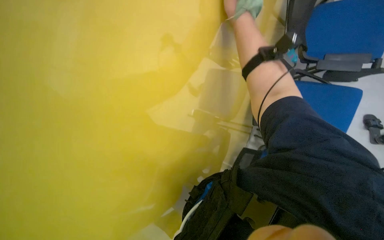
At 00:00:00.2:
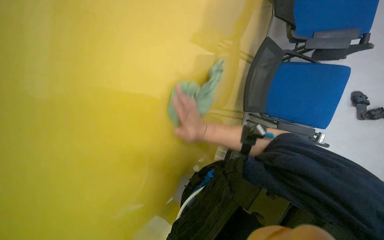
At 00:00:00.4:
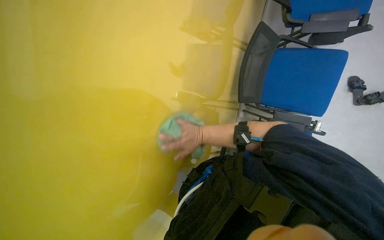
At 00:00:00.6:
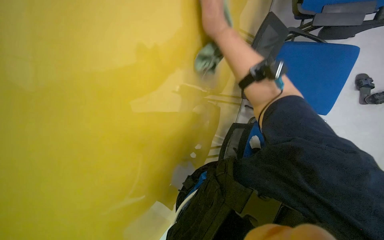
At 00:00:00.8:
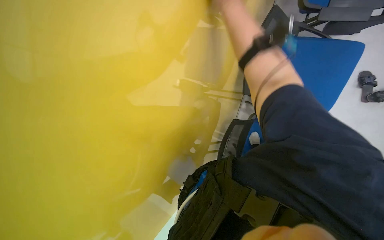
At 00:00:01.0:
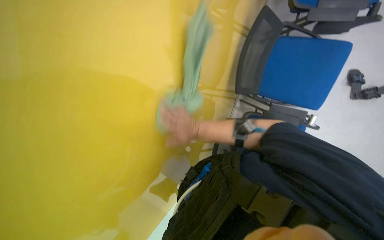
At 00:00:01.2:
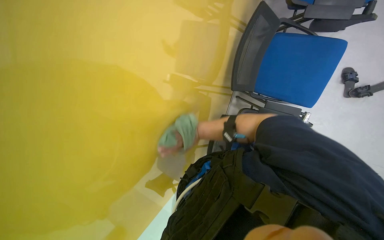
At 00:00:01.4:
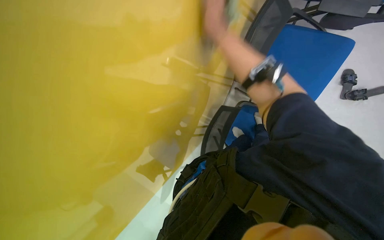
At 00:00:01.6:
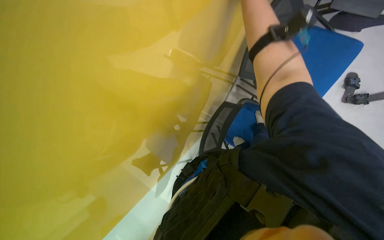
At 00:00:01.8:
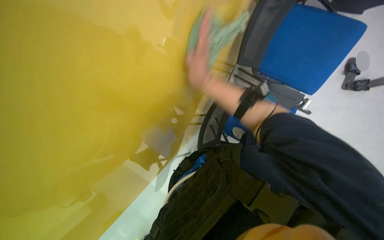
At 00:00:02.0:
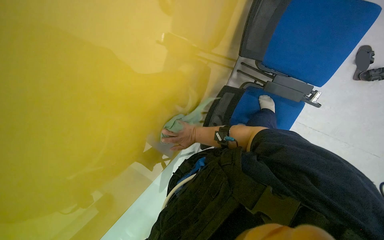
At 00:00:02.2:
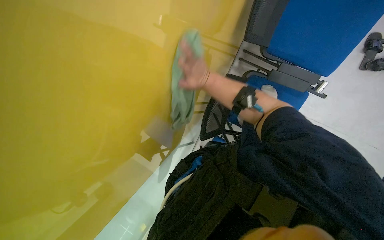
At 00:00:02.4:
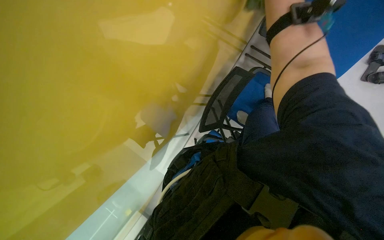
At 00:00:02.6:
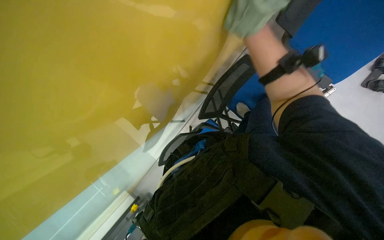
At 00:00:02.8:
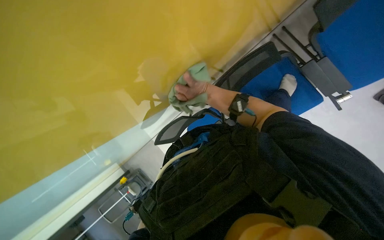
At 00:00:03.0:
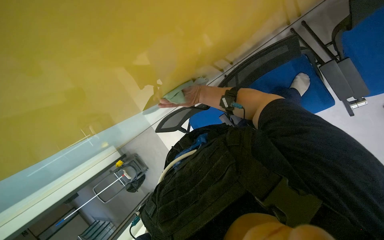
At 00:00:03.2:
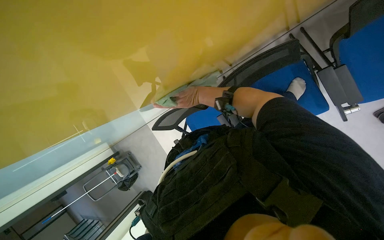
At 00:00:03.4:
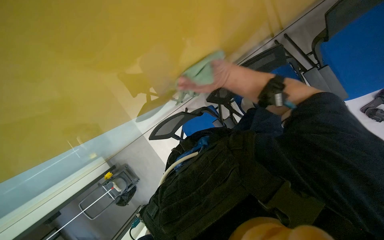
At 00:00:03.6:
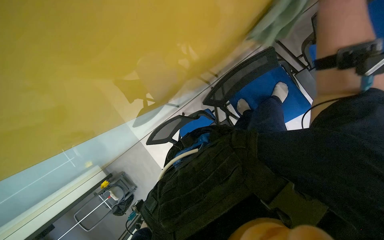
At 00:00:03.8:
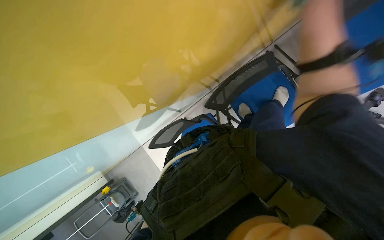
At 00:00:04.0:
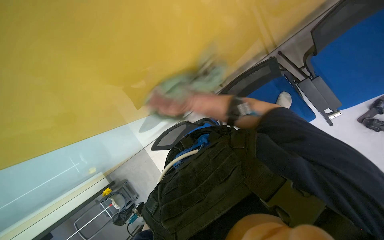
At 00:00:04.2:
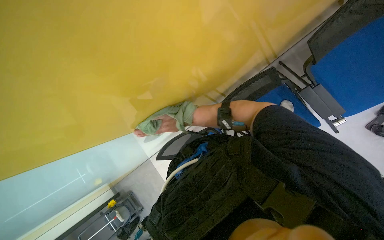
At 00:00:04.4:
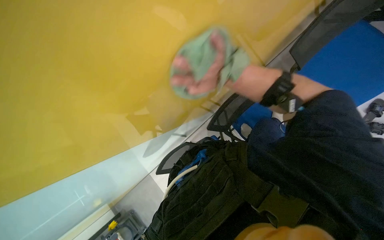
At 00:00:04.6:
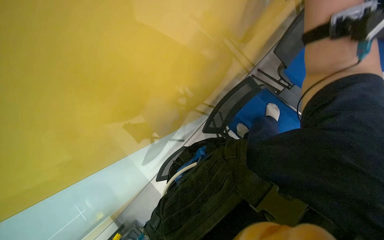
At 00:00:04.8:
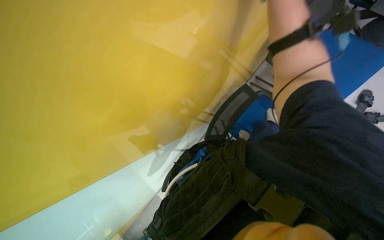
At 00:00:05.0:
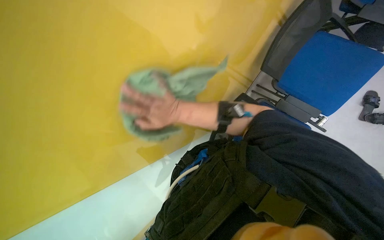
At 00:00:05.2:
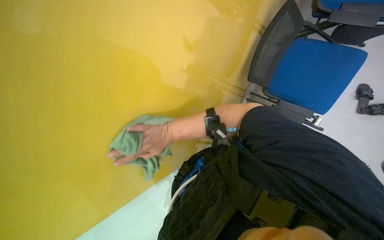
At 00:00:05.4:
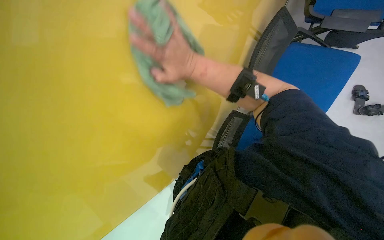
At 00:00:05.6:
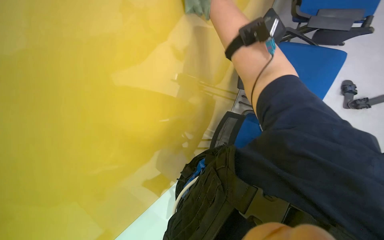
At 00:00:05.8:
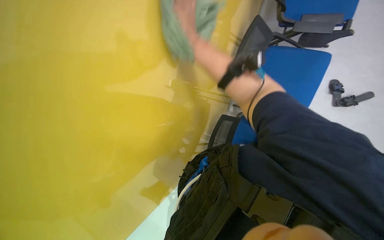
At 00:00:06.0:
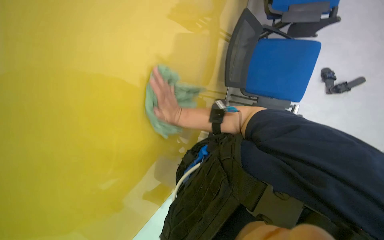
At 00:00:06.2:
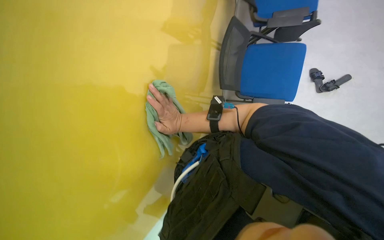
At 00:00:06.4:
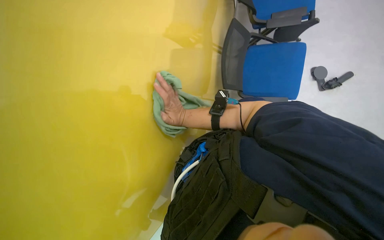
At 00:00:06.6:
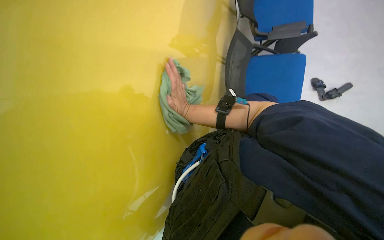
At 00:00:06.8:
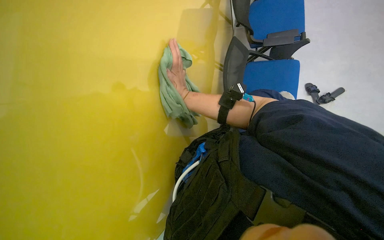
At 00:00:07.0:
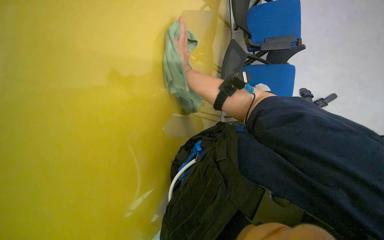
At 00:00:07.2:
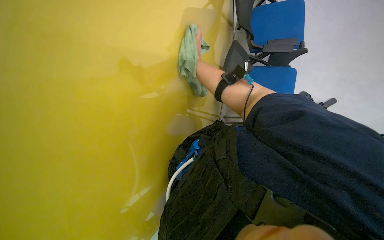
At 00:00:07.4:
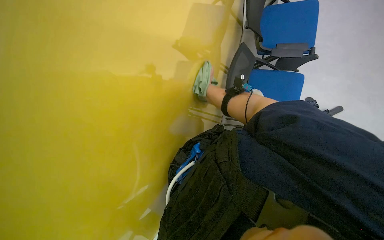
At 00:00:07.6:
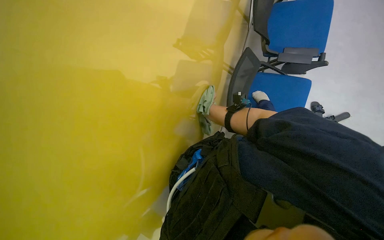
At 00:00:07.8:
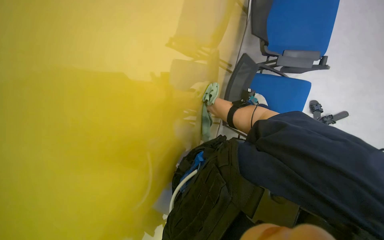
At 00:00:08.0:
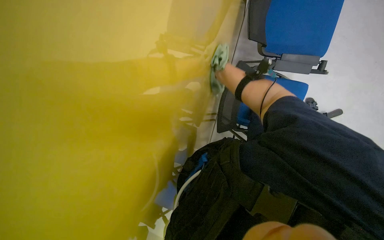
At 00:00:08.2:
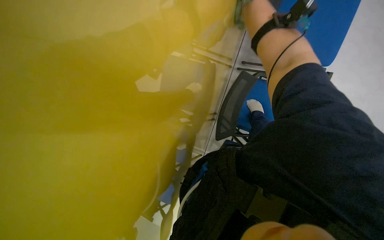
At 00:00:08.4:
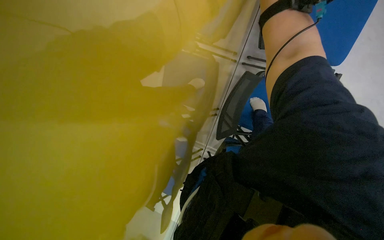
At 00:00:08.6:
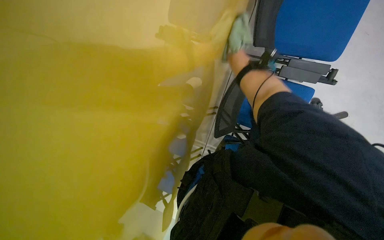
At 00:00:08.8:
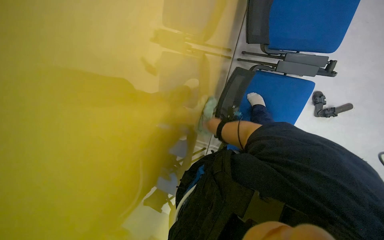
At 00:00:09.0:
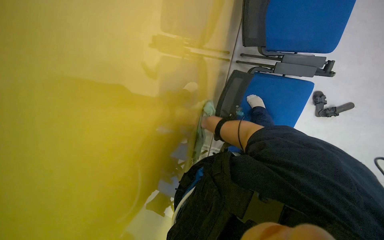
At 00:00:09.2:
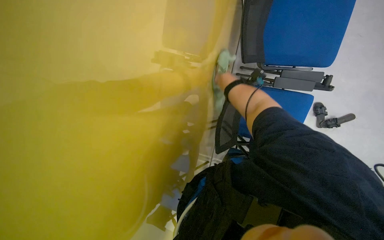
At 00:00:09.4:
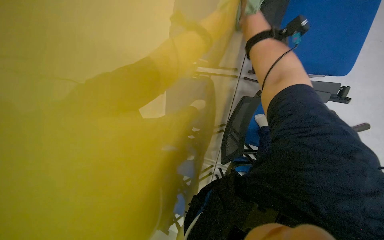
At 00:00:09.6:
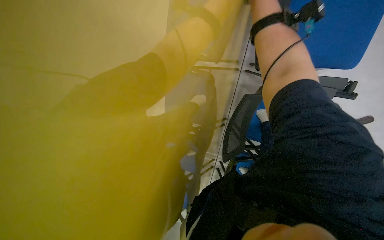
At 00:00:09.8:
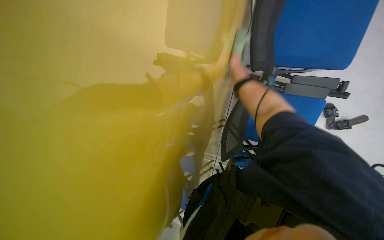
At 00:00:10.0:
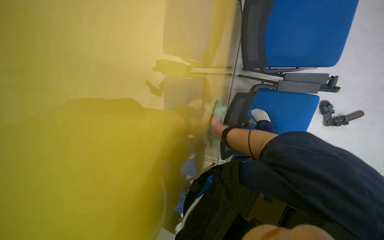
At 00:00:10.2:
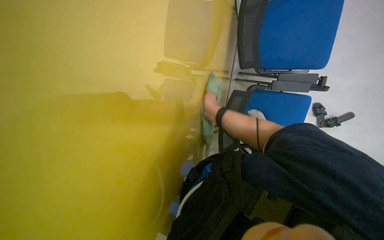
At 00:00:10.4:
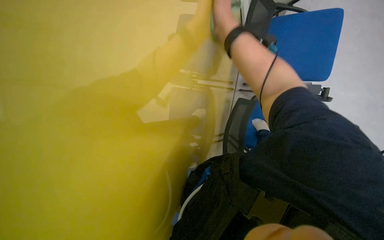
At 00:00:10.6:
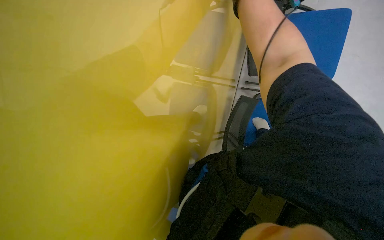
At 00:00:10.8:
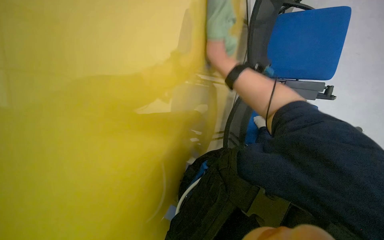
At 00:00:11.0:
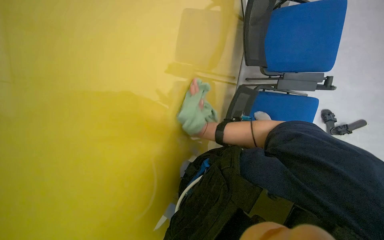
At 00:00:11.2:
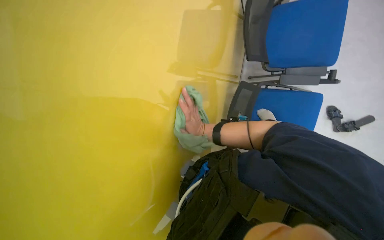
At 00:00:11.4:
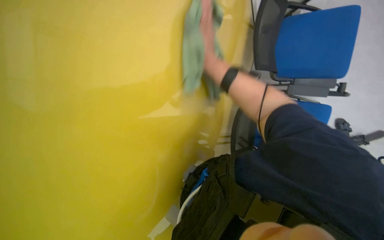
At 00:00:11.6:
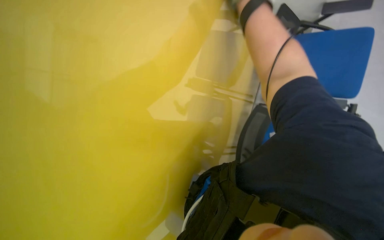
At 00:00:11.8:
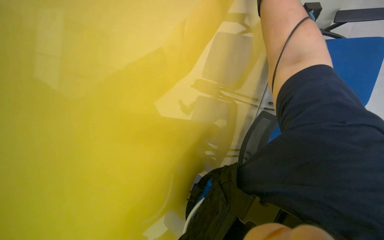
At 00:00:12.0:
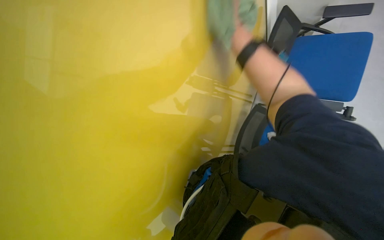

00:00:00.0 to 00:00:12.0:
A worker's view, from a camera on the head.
Job: wiping surfaces.
The whole recording: Wiping walls with cloth. The worker wipes the walls with a green cloth.
00:00:00.0 to 00:00:01.6: The view tips downward by some 20 degrees.
00:00:01.6 to 00:00:03.0: The view tips downward by about 25 degrees.
00:00:03.0 to 00:00:04.4: The camera pitches upward, by roughly 20 degrees. The right hand heads nearer to the camera, up the picture and to the right, covering approximately 35 cm.
00:00:04.4 to 00:00:06.0: The view tips upward by some 20 degrees. The scene turns some 30 degrees counterclockwise in the picture.
00:00:06.0 to 00:00:07.6: The view tips upward by roughly 15 degrees.

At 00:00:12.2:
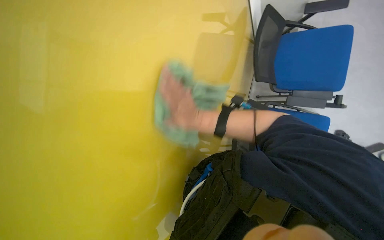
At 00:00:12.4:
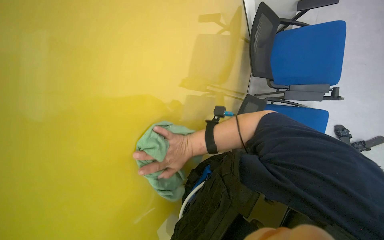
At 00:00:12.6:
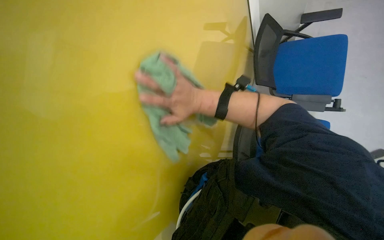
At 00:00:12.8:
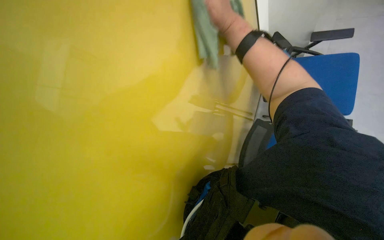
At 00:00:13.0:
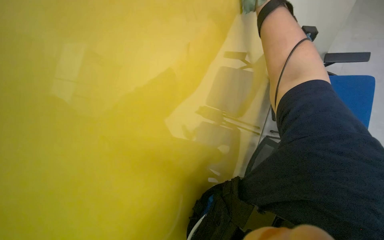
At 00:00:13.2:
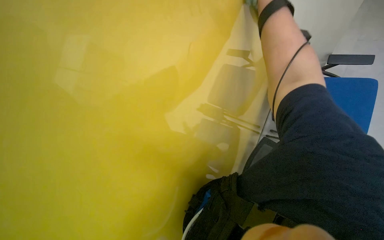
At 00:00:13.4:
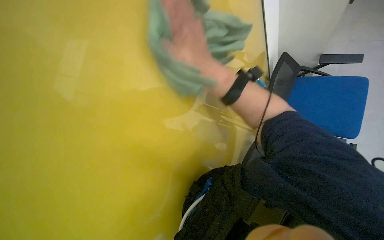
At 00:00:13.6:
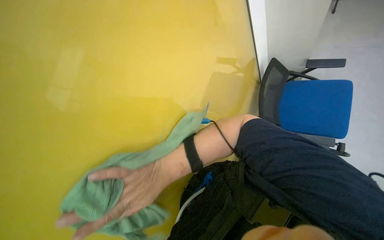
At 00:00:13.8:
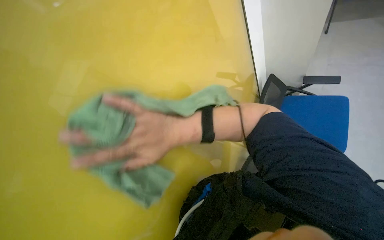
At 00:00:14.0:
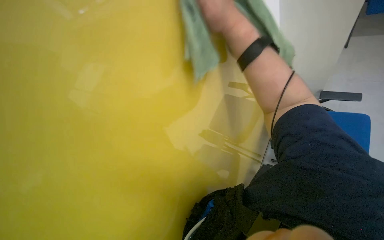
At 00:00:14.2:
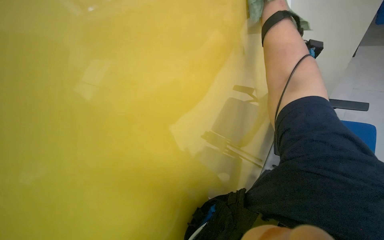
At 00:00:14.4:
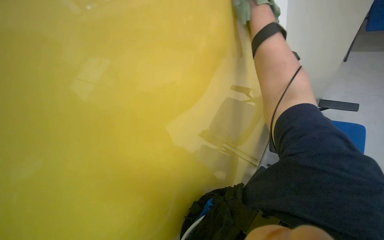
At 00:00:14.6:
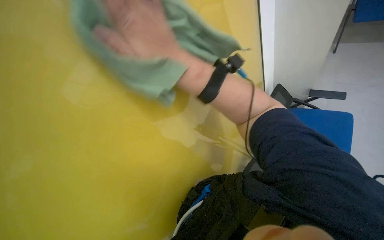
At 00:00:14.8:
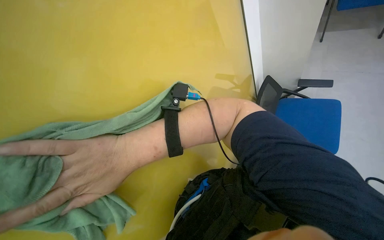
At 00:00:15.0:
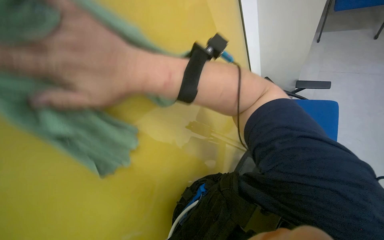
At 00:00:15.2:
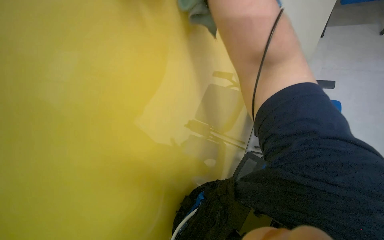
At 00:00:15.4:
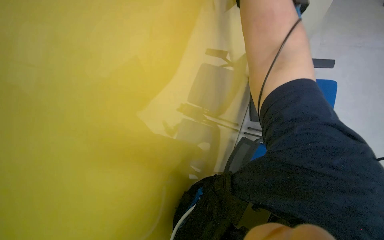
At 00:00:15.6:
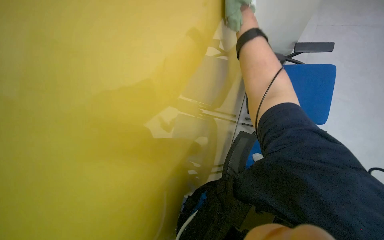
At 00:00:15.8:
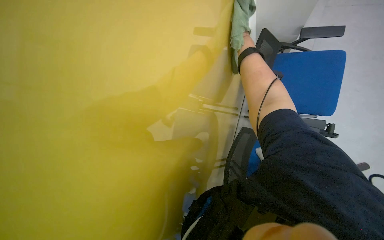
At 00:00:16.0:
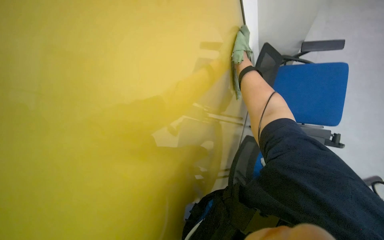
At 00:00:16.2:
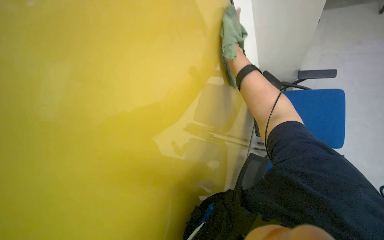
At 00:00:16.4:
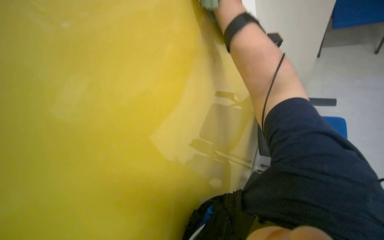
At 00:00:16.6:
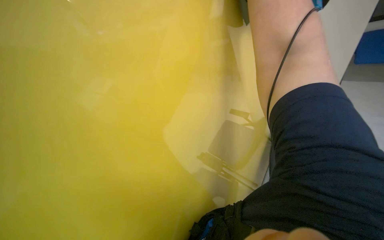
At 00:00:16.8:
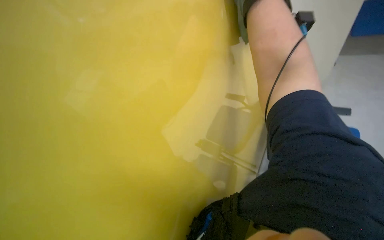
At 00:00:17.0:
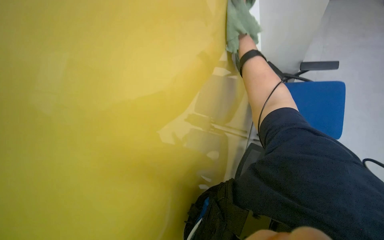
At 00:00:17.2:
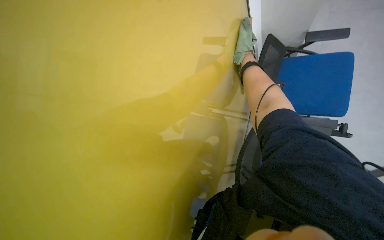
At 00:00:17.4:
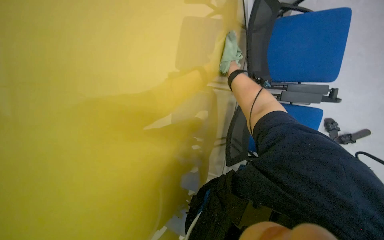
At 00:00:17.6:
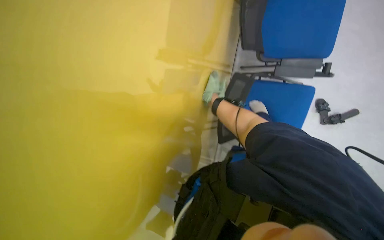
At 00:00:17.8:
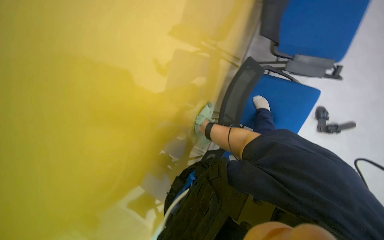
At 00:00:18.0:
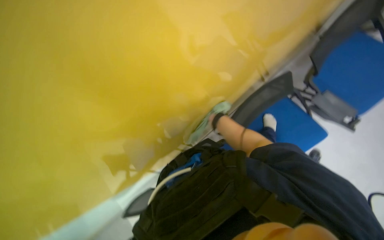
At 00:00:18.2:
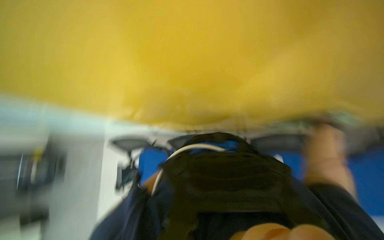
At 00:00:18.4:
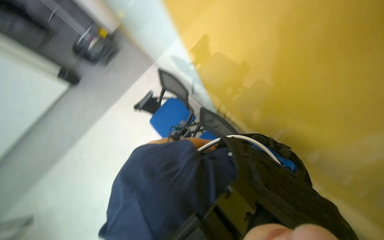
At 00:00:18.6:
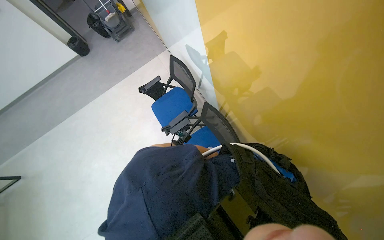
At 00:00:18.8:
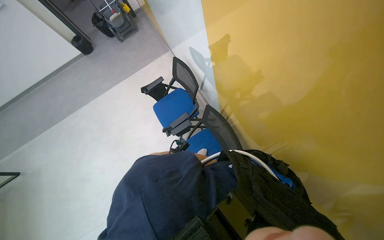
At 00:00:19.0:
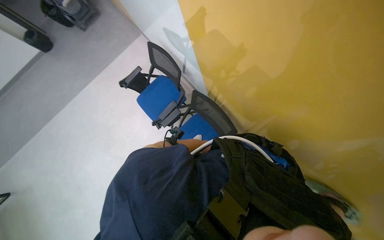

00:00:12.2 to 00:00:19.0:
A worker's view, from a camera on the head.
Job: wiping surfaces.
The whole recording: Wiping walls with cloth. The worker wipes the walls with a green cloth.
00:00:12.2 to 00:00:13.6: The view tips upward by roughly 10 degrees. The right hand moves up and down the picture over roughly 40 cm, changing direction 2 times.
00:00:13.6 to 00:00:15.0: The wearer looks approximately 10 degrees further upward.
00:00:16.2 to 00:00:17.6: The wearer looks approximately 15 degrees further downward.
